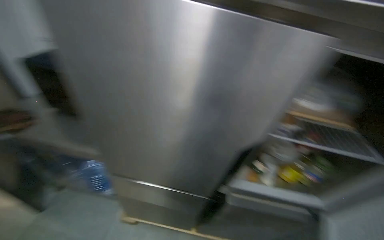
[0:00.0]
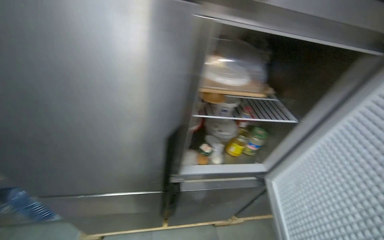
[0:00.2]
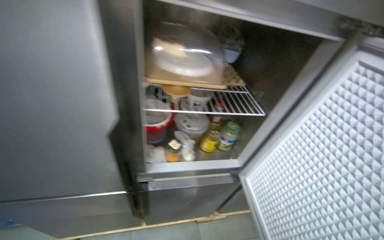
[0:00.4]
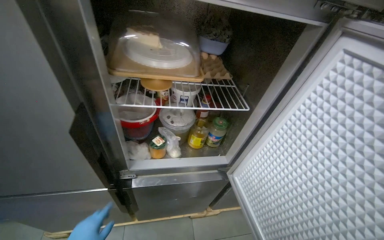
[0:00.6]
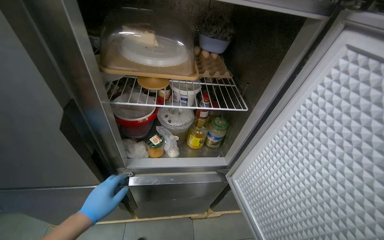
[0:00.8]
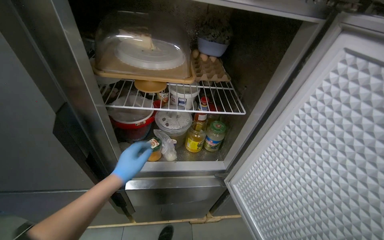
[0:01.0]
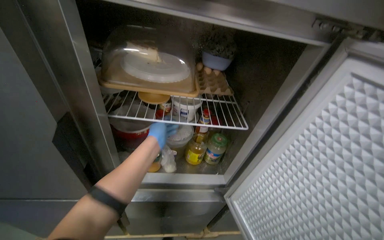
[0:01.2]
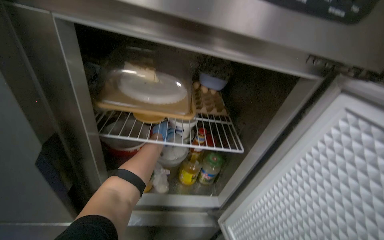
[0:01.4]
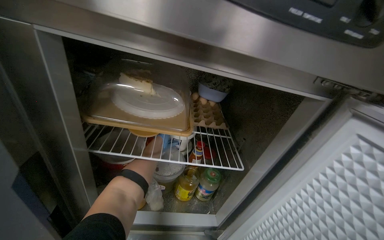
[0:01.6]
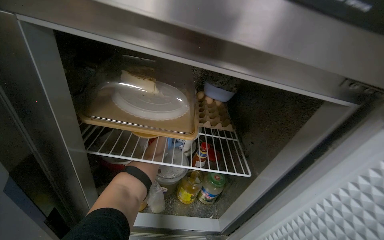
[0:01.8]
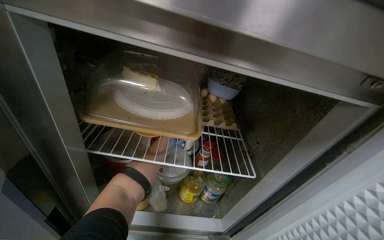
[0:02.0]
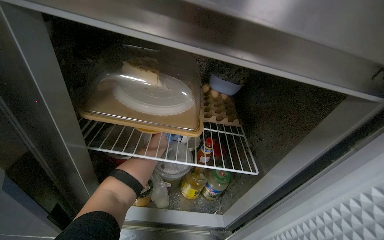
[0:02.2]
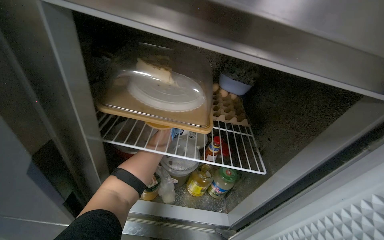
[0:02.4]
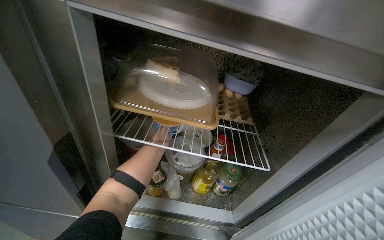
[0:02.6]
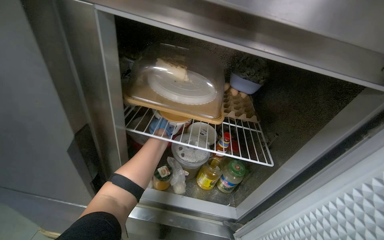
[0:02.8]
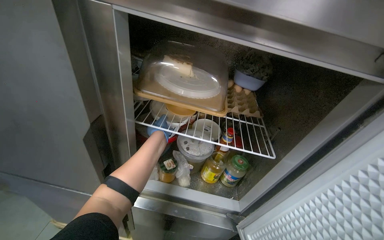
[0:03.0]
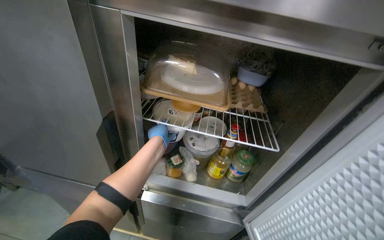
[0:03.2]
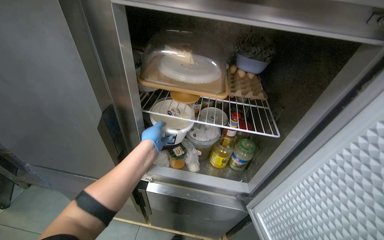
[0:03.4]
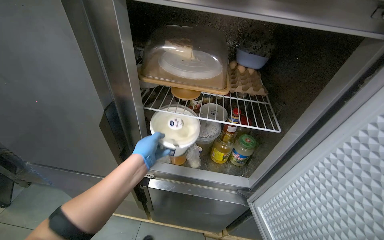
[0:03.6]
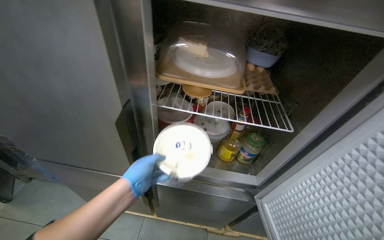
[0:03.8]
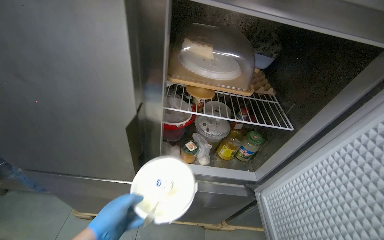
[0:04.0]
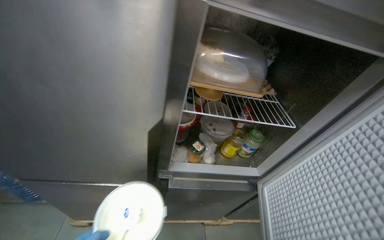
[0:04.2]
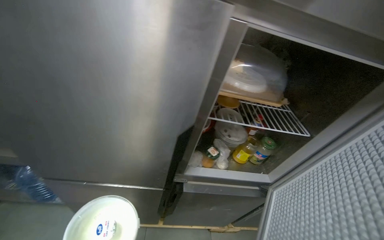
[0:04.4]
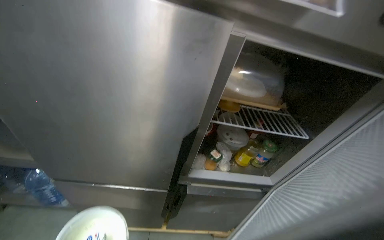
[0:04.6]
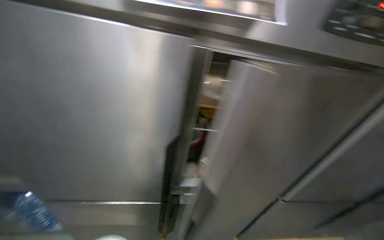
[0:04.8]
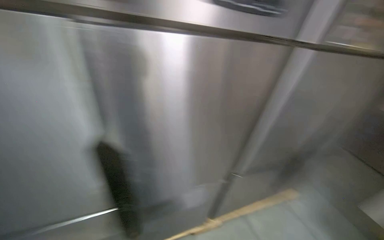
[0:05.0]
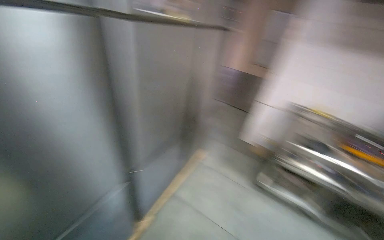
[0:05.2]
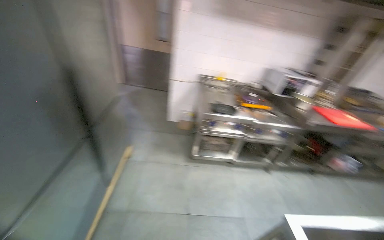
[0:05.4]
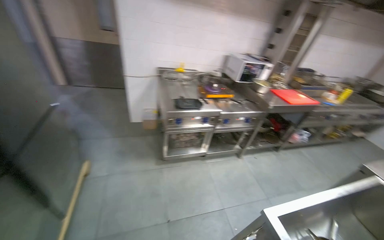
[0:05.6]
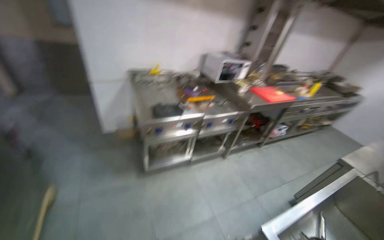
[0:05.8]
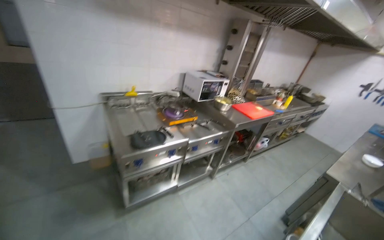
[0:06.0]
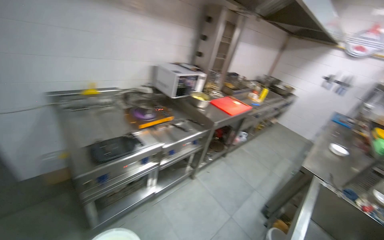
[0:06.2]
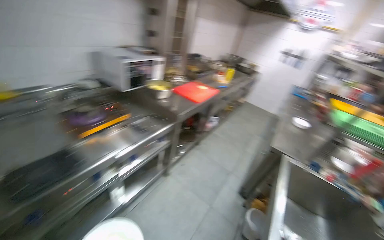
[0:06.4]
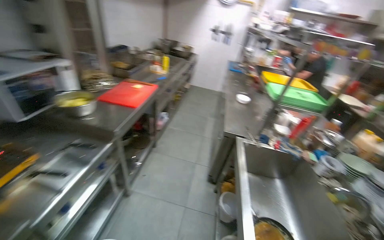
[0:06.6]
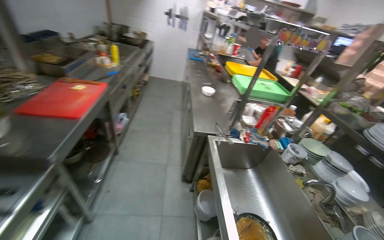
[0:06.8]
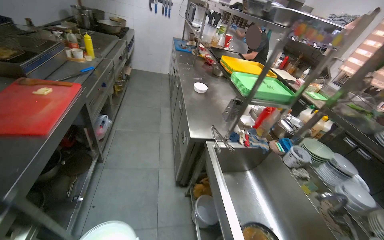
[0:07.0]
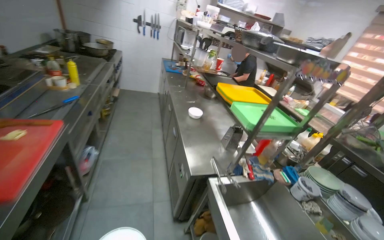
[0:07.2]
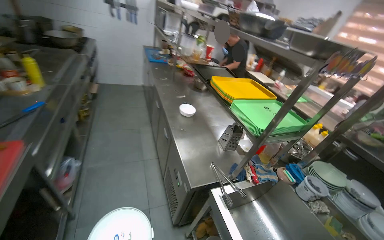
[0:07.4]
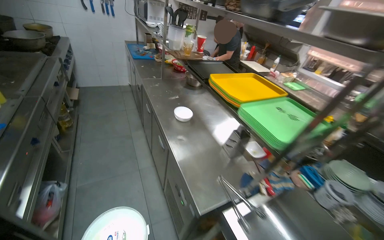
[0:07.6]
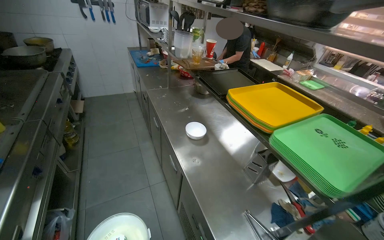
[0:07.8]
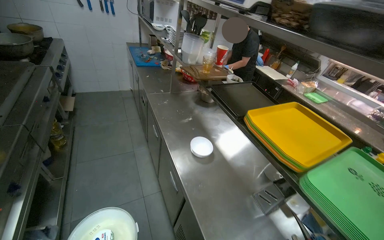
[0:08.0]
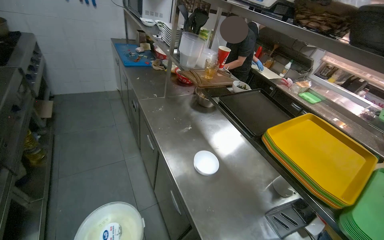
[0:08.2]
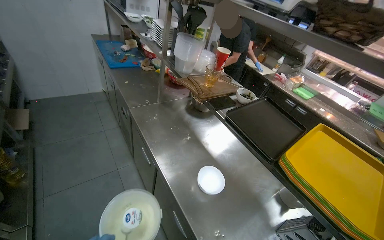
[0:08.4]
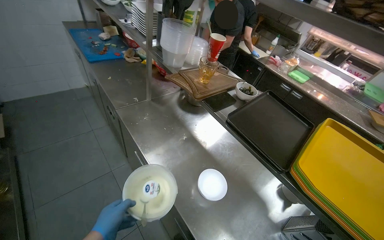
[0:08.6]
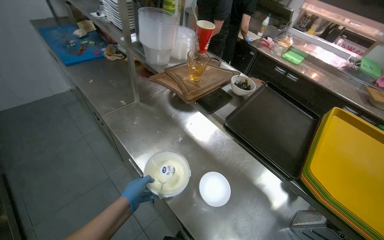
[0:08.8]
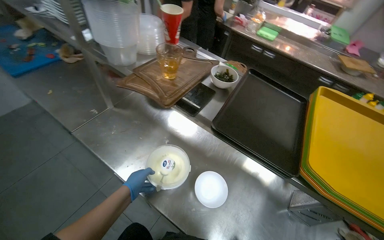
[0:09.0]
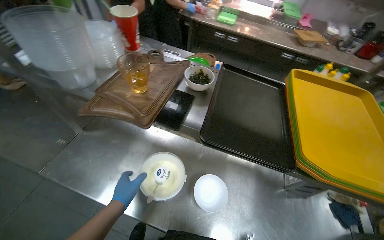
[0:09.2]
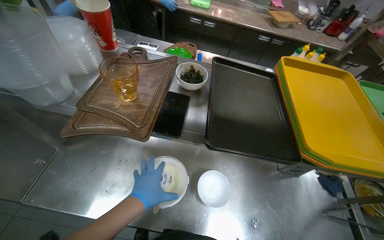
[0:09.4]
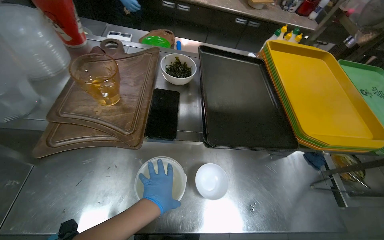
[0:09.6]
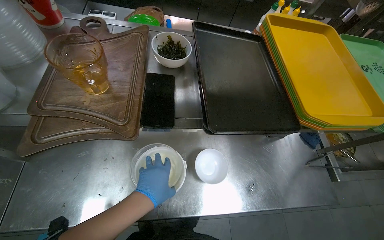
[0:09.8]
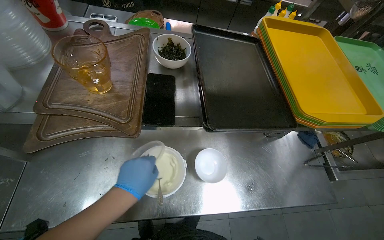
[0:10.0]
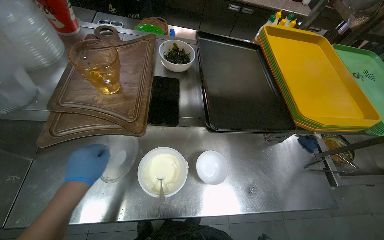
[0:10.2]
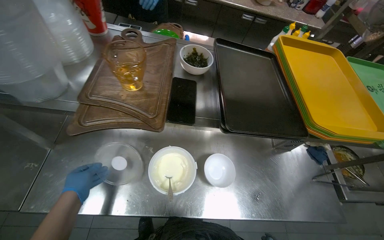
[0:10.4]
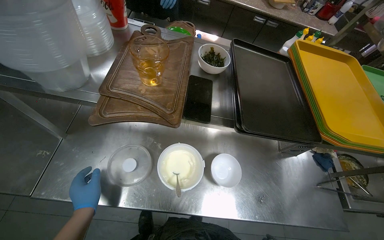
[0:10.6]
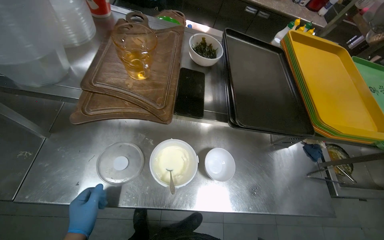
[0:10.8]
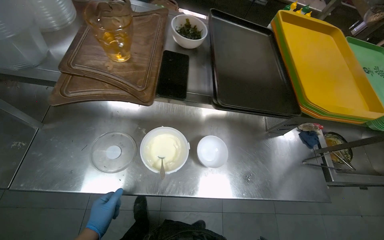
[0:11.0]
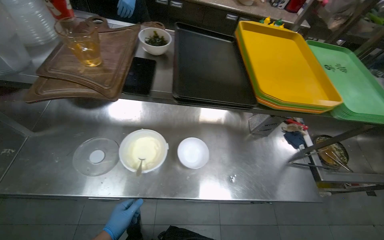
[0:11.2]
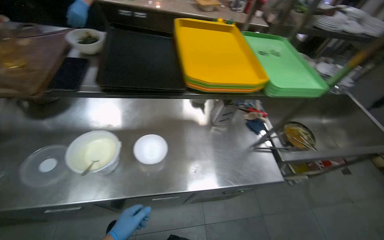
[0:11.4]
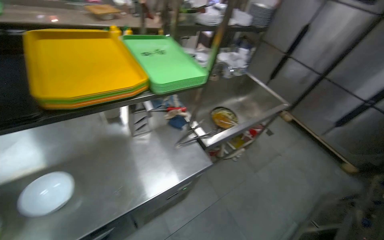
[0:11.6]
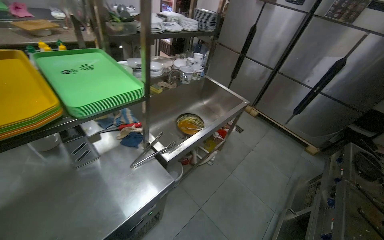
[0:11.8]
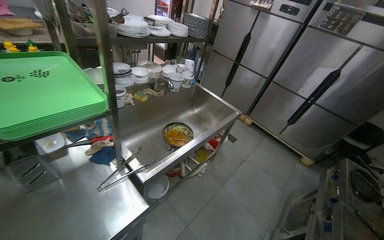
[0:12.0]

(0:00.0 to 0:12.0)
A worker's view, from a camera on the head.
Job: preparing food.
The whole recording: Preparing and storing food item. The worker retrieves a food container from the refrigerator, scoops its contents into a small bowl, and returns the container to the refrigerator.
0:00.0 - 0:01.6: The camera is carried to the right, approximately 50 cm.
0:04.4 - 0:06.0: The camera is carried roughly 1 m. The head turns to the right by approximately 120 degrees.
0:06.0 - 0:07.6: The wearer moves about 1.5 m. The wearer's head swings approximately 80 degrees to the right. The camera pitches downward, by about 25 degrees.
0:07.6 - 0:09.0: The head travels approximately 1 m. The head rotates about 30 degrees to the right. The wearer looks roughly 20 degrees further downward.
0:09.0 - 0:10.4: The wearer's head swings roughly 30 degrees to the right. The wearer looks roughly 10 degrees further downward.
0:10.4 - 0:12.0: The camera is carried some 80 cm. The wearer looks some 45 degrees further to the right.

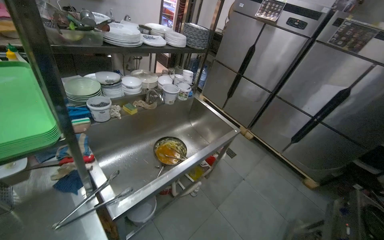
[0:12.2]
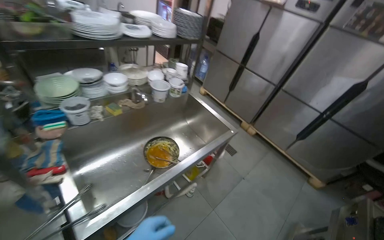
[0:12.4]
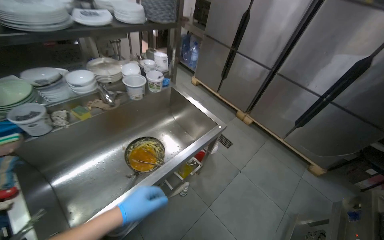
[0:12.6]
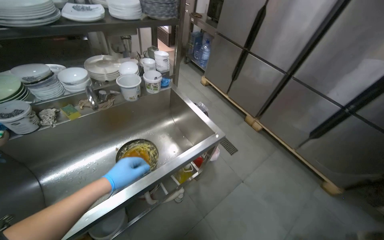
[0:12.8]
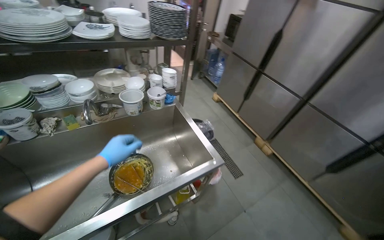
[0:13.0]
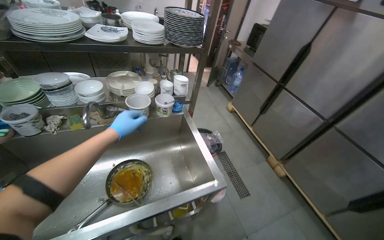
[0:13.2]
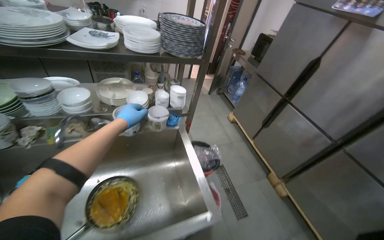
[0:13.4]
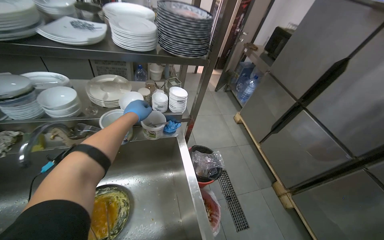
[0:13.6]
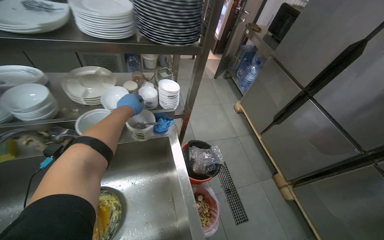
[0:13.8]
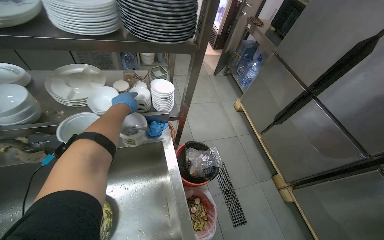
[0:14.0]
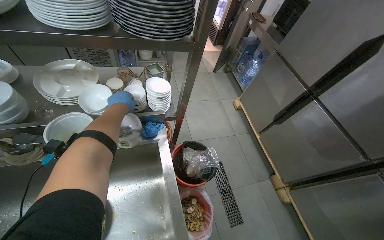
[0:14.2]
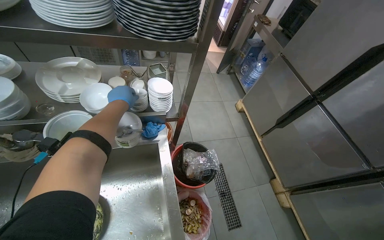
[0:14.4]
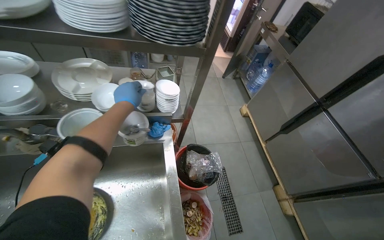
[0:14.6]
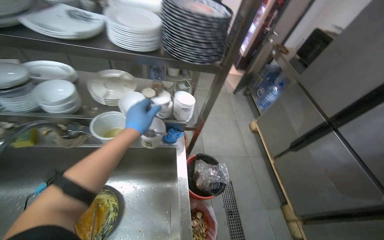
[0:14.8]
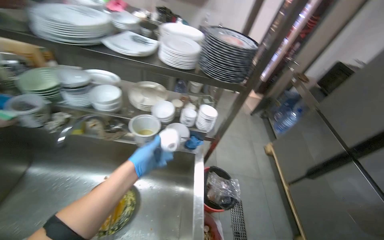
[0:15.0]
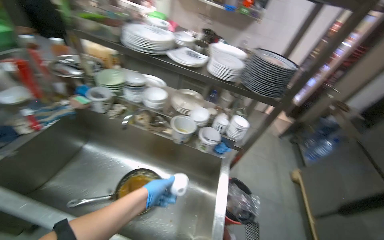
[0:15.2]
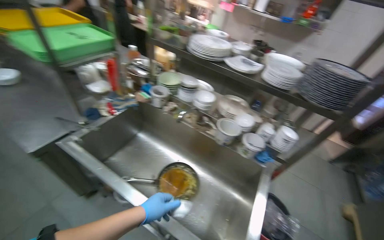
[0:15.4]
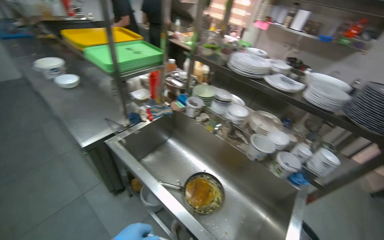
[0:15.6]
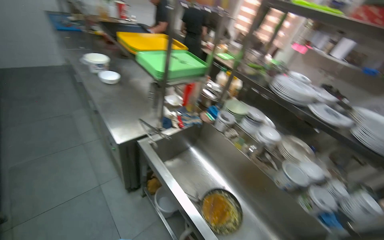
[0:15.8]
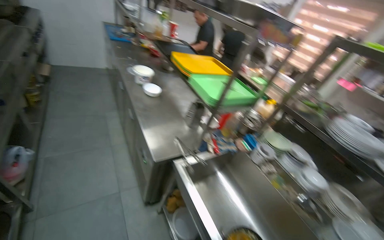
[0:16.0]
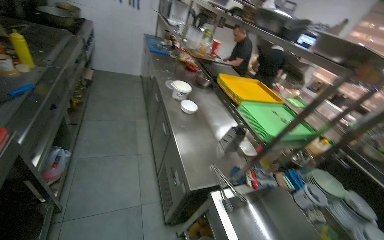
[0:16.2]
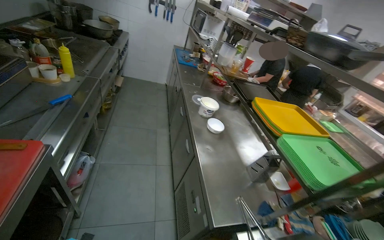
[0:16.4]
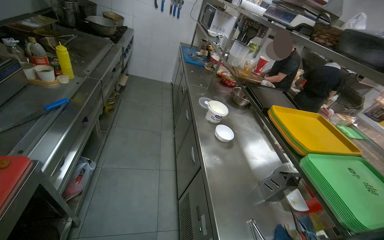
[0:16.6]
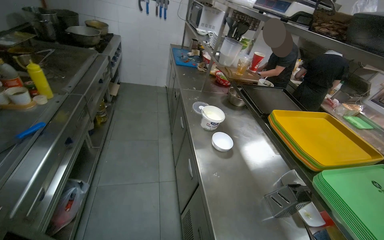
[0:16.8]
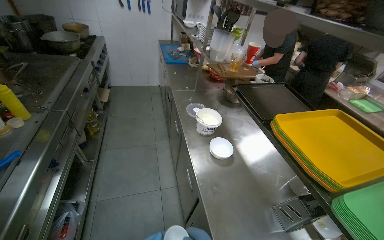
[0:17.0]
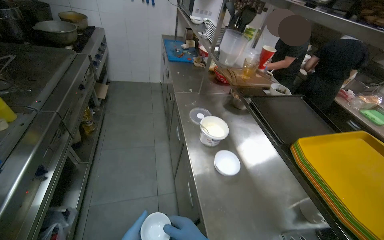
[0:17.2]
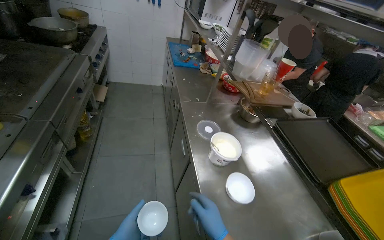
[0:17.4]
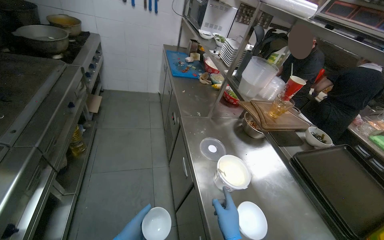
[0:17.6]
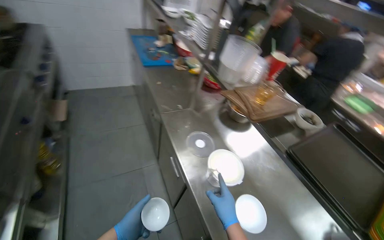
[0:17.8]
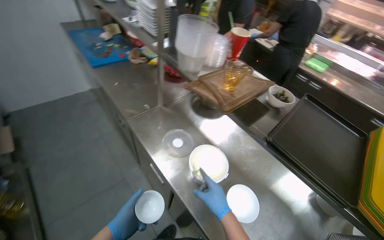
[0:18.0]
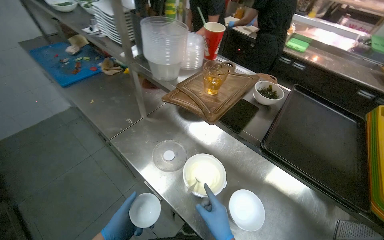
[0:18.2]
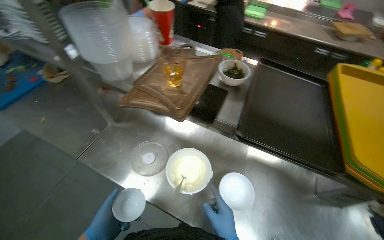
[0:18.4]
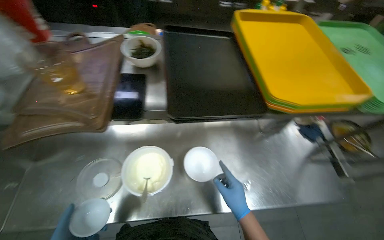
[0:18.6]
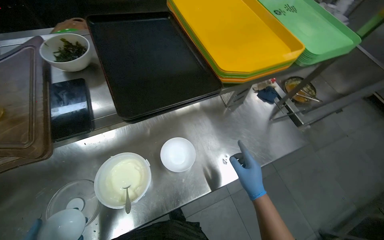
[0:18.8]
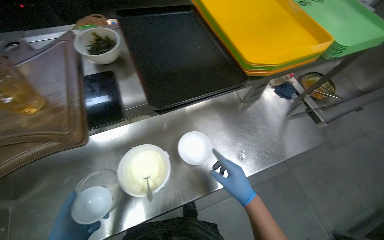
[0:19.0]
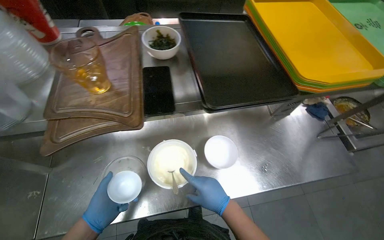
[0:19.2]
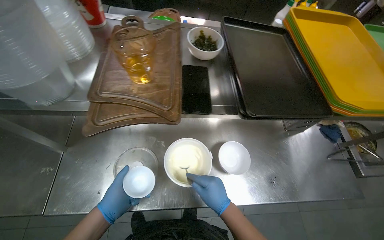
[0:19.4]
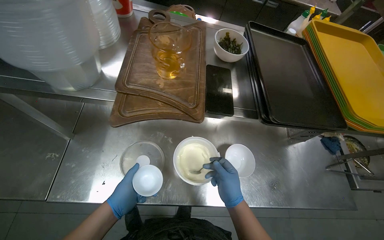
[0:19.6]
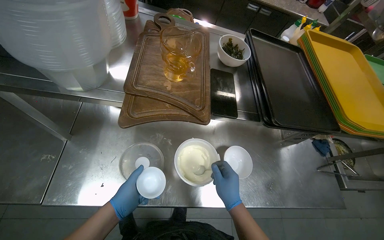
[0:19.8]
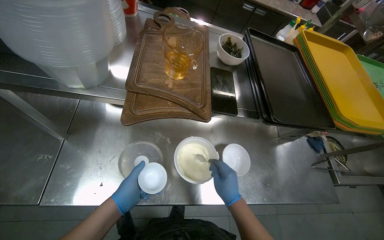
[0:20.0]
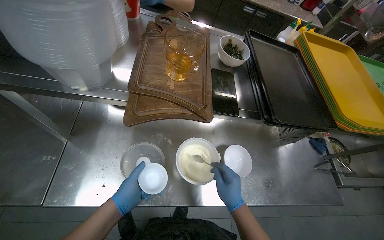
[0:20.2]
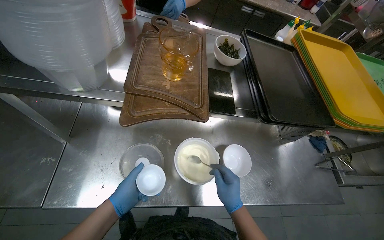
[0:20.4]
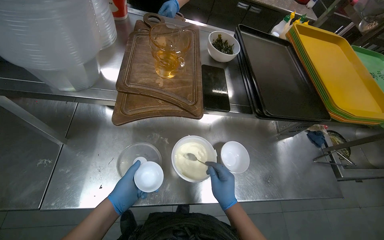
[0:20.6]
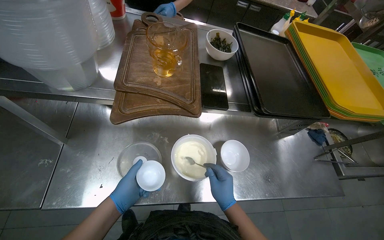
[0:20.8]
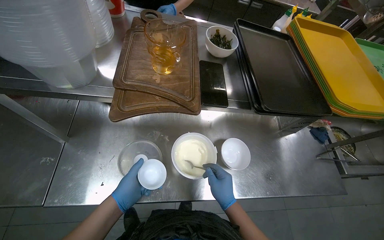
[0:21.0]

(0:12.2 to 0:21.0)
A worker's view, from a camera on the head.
Job: preparing food.
The whole recording: Preparing and storing food item. The worker retrieves a food container from the refrigerator, scoops its contents into a small bowl, and returns the container to the refrigerator.
0:12.2 - 0:13.6: The camera is carried roughly 1 m. The wearer's head swings roughly 25 degrees to the left.
0:13.6 - 0:15.2: The wearer's head swings roughly 30 degrees to the left.
0:15.2 - 0:16.6: The wearer moves approximately 1 m. The head turns to the left by approximately 65 degrees. The camera pitches upward, by roughly 20 degrees.
0:16.6 - 0:18.0: The wearer moves about 90 cm. The head turns to the right by roughly 35 degrees. The wearer looks about 15 degrees further downward.
0:18.0 - 0:19.6: The head turns to the right by some 50 degrees. The wearer looks roughly 20 degrees further downward.
0:19.6 - 0:21.0: The hands stay close to where they were, moving slightly.
